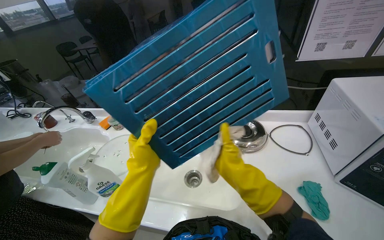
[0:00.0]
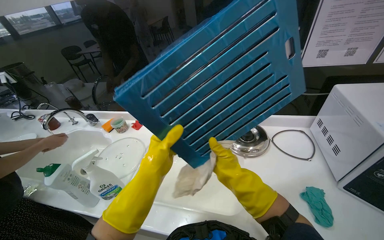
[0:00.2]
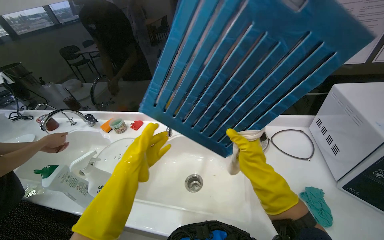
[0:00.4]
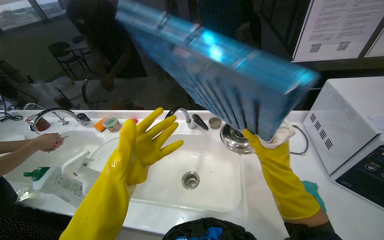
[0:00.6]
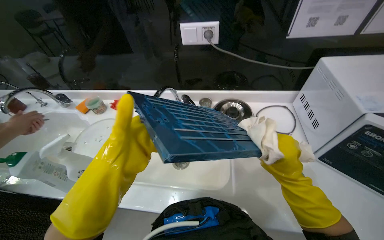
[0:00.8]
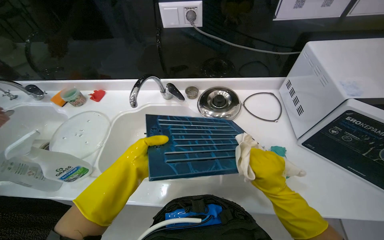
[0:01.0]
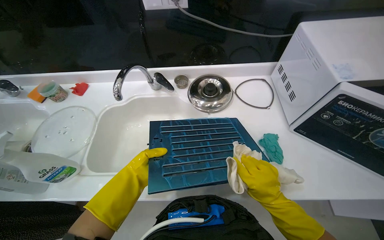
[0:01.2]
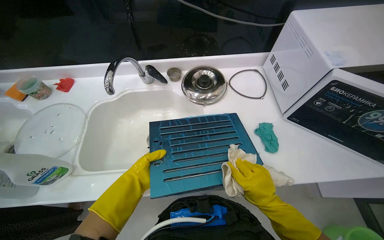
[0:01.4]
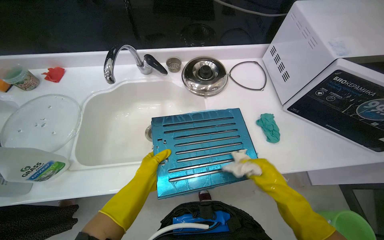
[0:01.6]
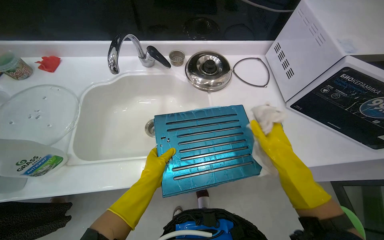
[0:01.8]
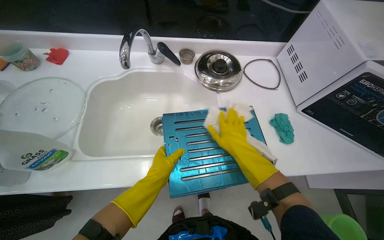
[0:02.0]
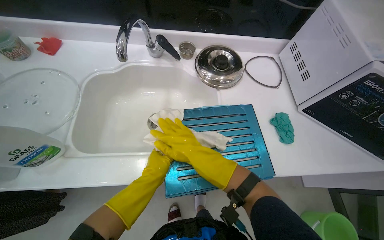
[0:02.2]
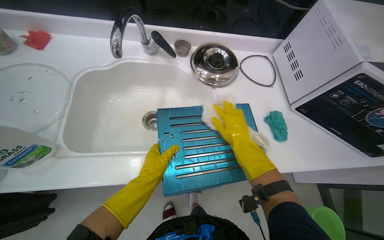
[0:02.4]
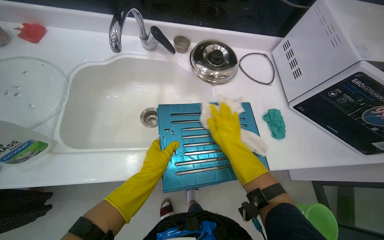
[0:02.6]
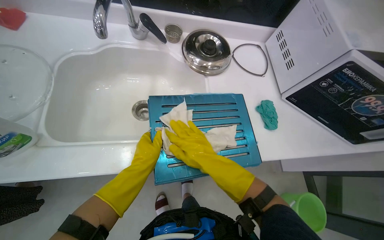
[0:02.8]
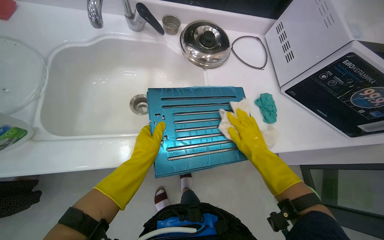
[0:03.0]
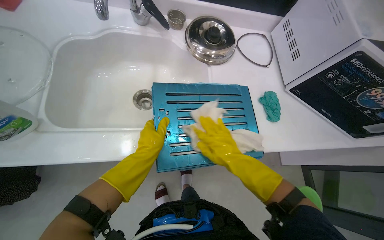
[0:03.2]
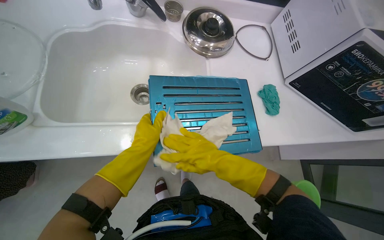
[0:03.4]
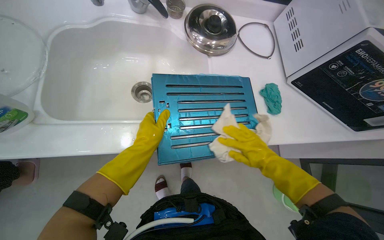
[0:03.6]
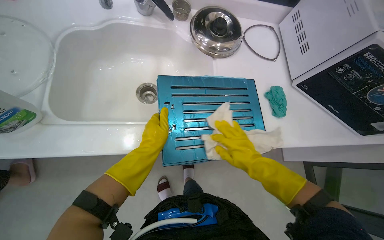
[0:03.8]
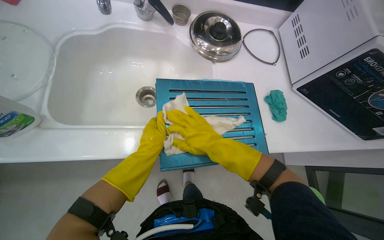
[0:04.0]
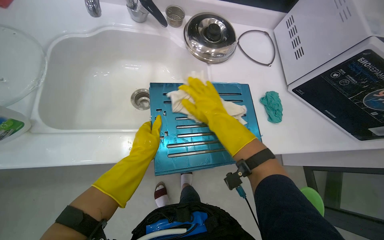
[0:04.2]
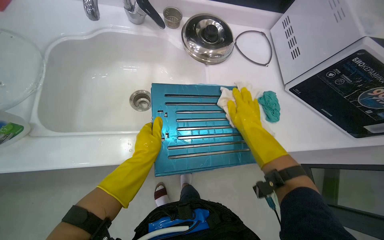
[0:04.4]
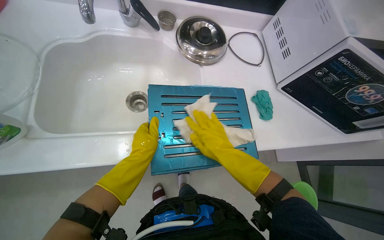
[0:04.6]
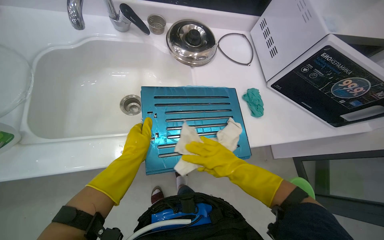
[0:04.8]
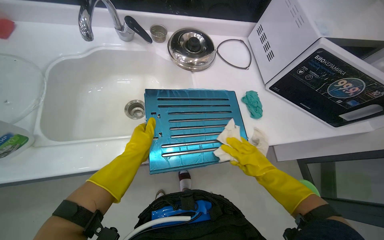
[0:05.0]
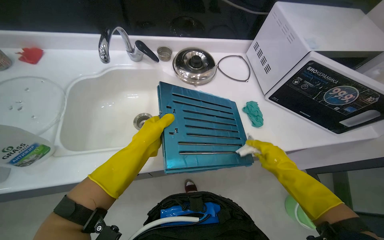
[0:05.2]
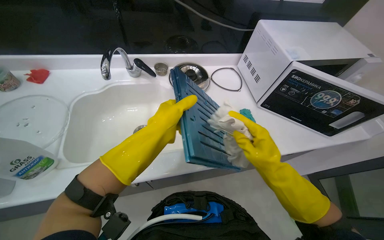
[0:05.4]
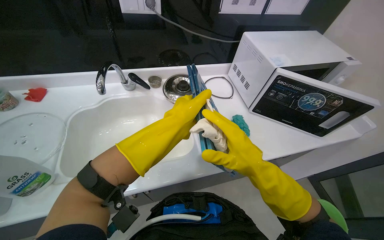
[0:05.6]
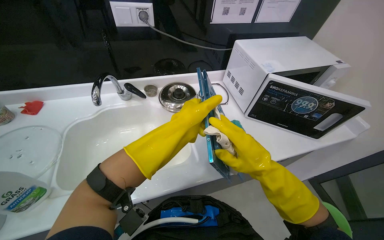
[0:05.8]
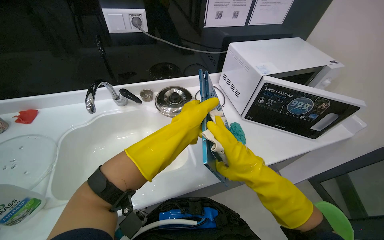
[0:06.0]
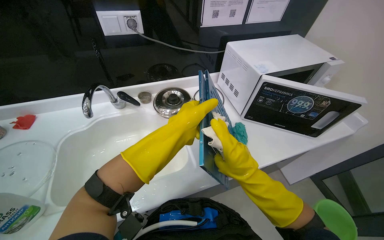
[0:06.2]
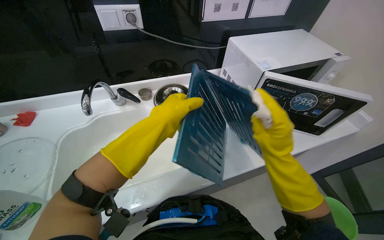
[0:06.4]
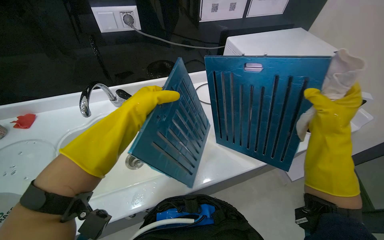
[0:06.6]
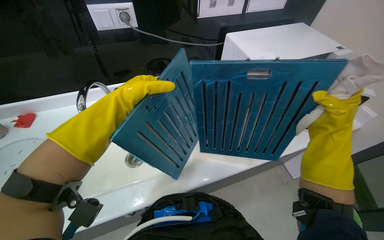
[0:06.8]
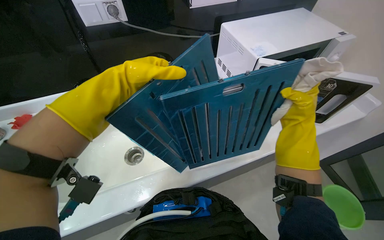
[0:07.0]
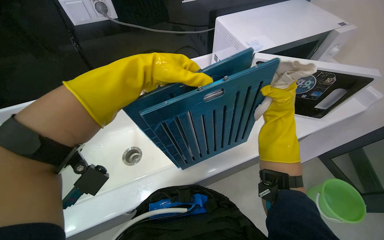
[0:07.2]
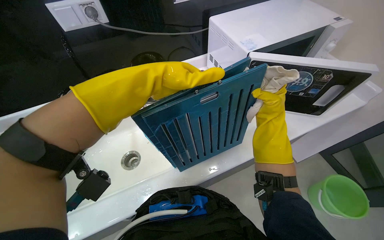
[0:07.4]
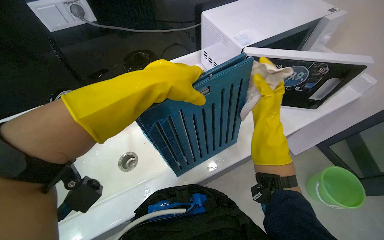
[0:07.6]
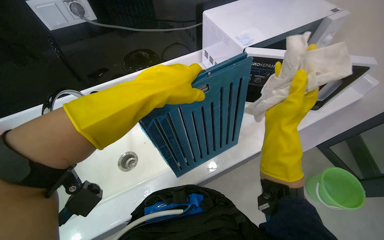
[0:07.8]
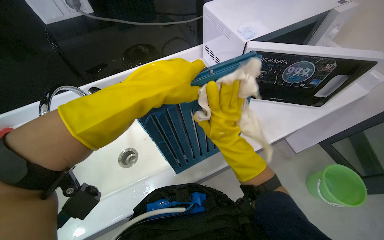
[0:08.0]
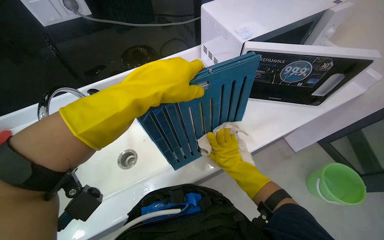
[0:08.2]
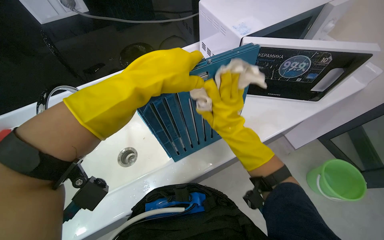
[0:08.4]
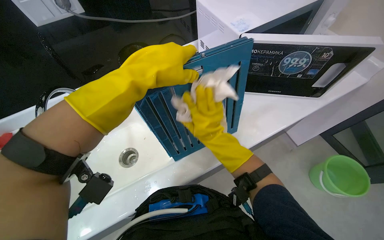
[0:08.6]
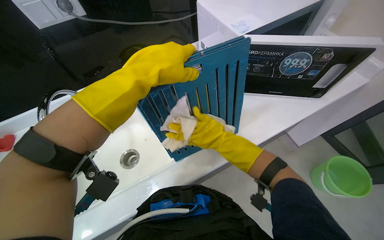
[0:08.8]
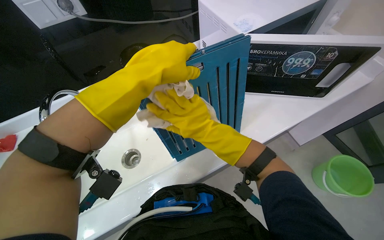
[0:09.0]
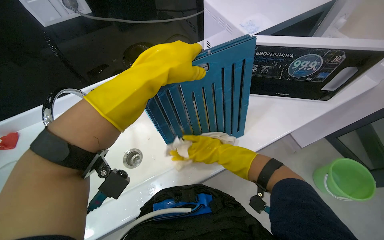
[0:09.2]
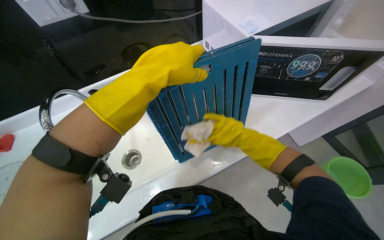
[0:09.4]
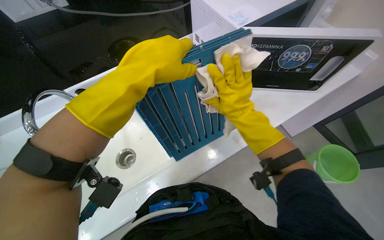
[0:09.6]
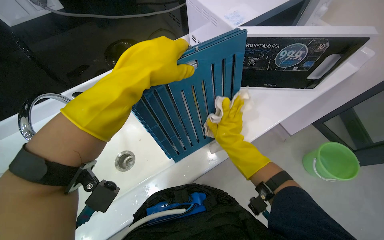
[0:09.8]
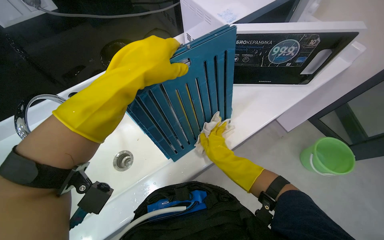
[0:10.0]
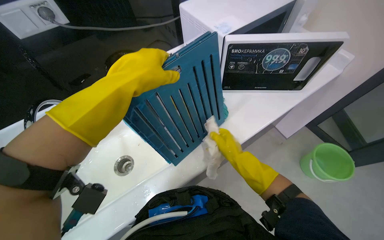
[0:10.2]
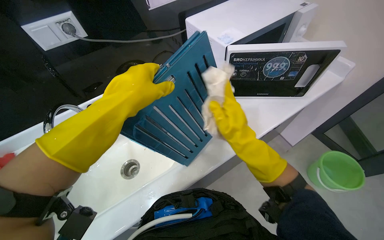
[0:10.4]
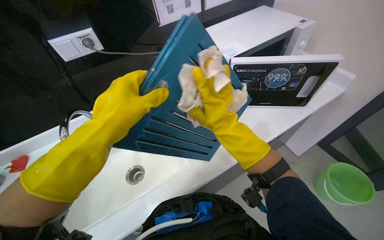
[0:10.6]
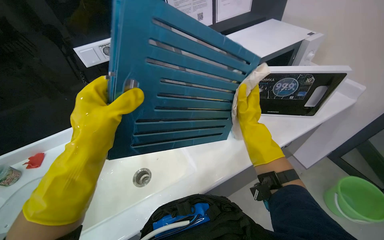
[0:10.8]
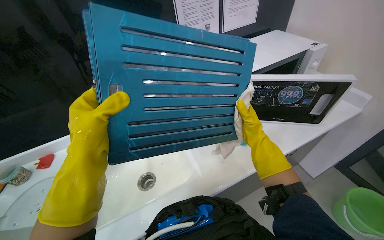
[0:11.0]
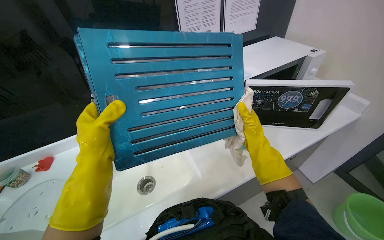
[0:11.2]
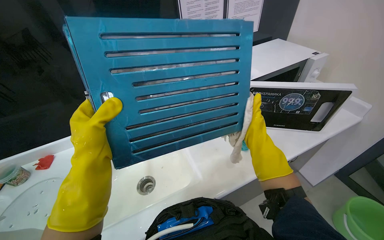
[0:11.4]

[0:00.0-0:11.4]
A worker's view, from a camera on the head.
Job: cleaning kitchen.
The whole recording: Cleaning and installing range hood filters. The worker cleans and installs metal and blue filters for the range hood.
0:00.0 to 0:01.4: The view tips downward by roughly 20 degrees. The left hand shifts roughly 15 cm down the picture, and goes nearer to the camera and returns, roughly 10 cm each way. The right hand is displaced down the picture and to the right by some 30 cm.
0:01.4 to 0:02.8: The right hand travels to the left by about 20 cm.
0:02.8 to 0:04.2: The right hand swings left and right, roughly 15 cm each way, with 3 reversals.
0:04.2 to 0:05.6: The camera pitches upward, by about 15 degrees. The right hand goes left and right, roughly 20 cm each way, reversing 3 times, while the left hand shifts about 20 cm to the right and up the picture.
0:05.6 to 0:07.2: The right hand travels to the right and farther from the camera by roughly 35 cm; the left hand moves up the picture, about 15 cm.
0:07.2 to 0:08.6: The right hand is displaced to the left and nearer to the camera by roughly 30 cm.
0:08.6 to 0:10.0: The right hand goes roughly 10 cm down the picture.
0:10.0 to 0:11.4: The view tips upward by roughly 20 degrees. The left hand shifts about 25 cm to the left and down the picture; the right hand heads up the picture, covering some 15 cm.

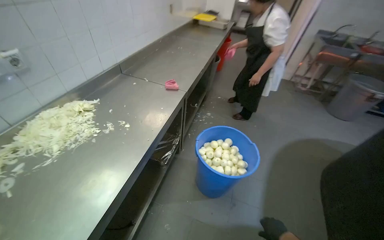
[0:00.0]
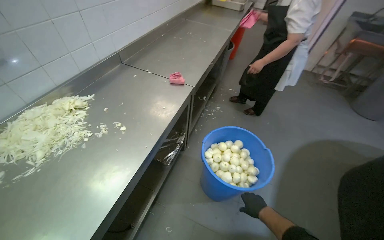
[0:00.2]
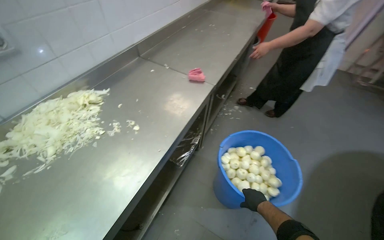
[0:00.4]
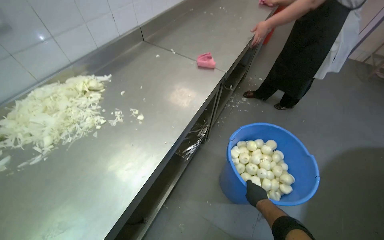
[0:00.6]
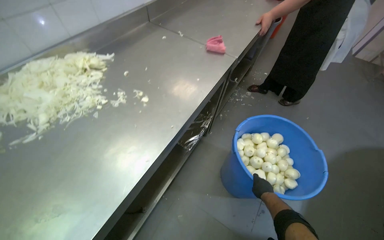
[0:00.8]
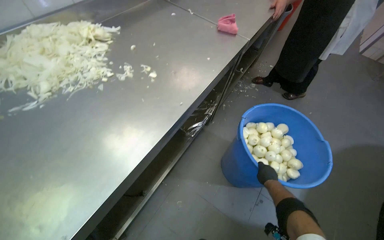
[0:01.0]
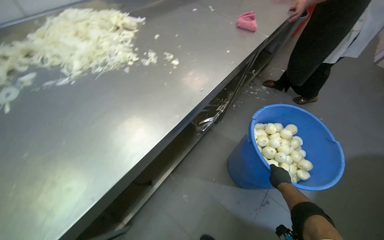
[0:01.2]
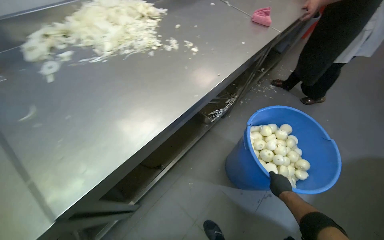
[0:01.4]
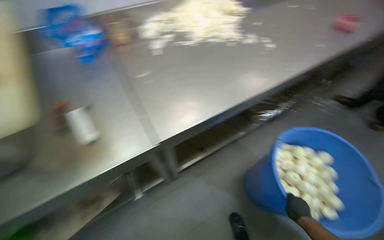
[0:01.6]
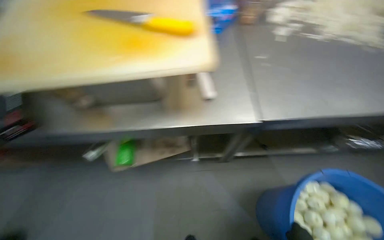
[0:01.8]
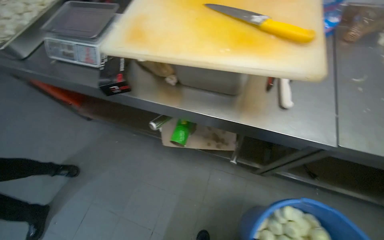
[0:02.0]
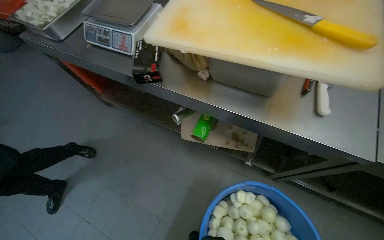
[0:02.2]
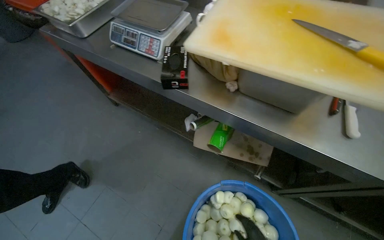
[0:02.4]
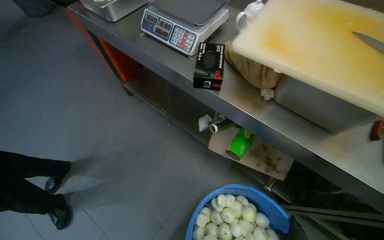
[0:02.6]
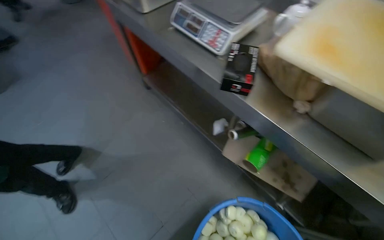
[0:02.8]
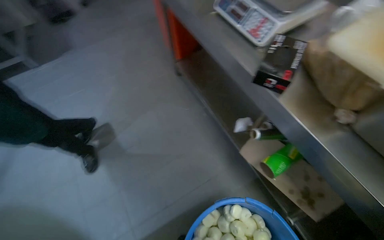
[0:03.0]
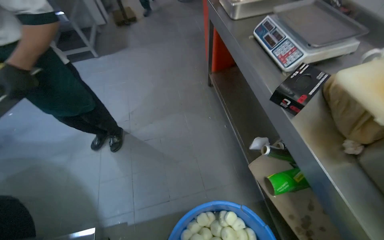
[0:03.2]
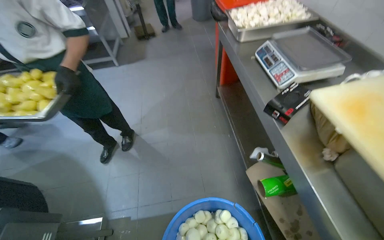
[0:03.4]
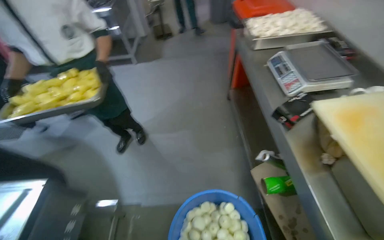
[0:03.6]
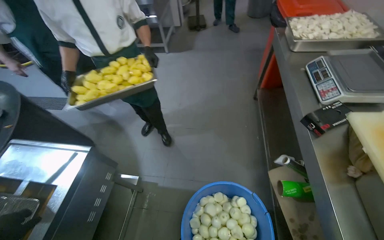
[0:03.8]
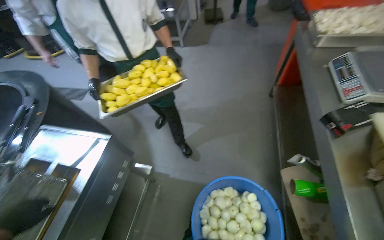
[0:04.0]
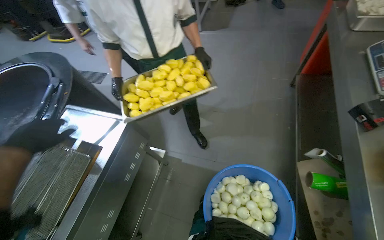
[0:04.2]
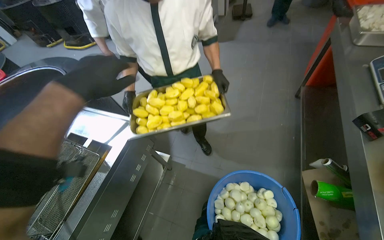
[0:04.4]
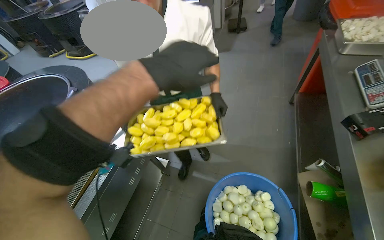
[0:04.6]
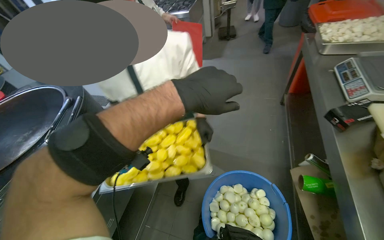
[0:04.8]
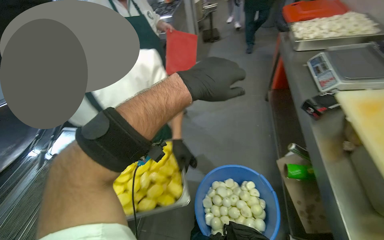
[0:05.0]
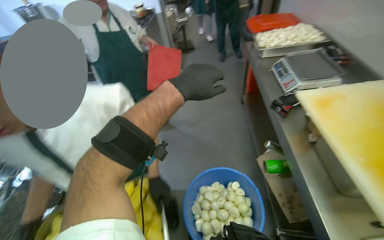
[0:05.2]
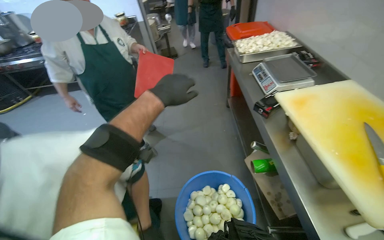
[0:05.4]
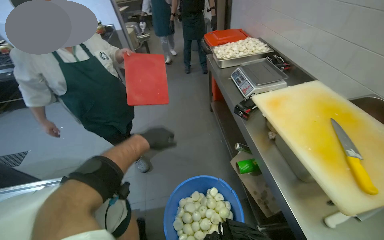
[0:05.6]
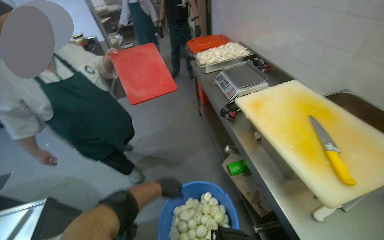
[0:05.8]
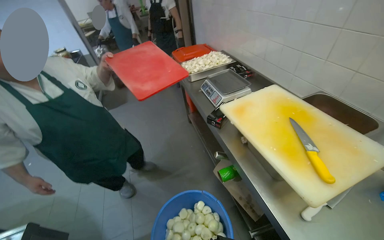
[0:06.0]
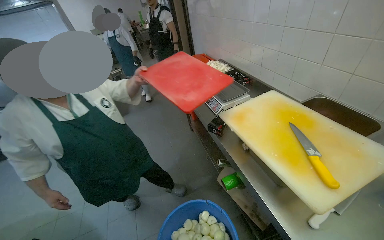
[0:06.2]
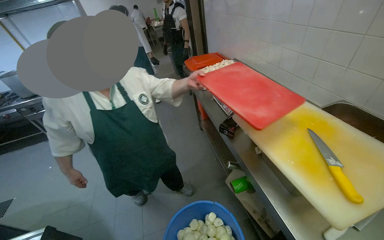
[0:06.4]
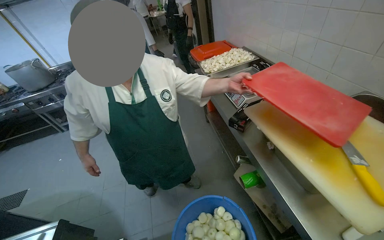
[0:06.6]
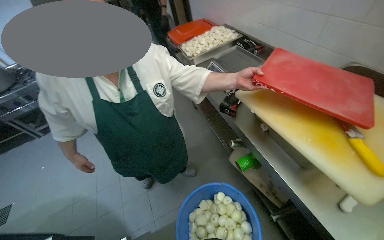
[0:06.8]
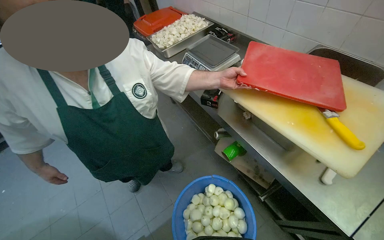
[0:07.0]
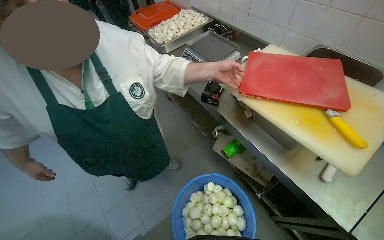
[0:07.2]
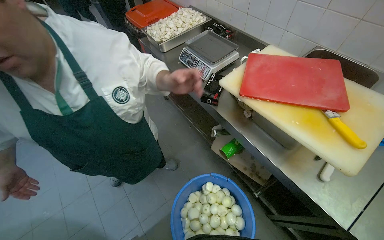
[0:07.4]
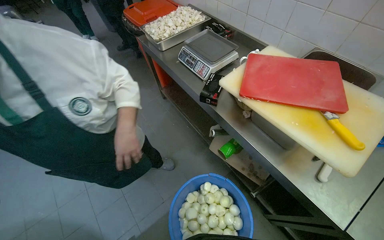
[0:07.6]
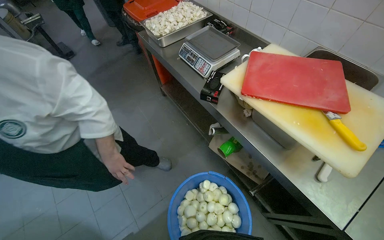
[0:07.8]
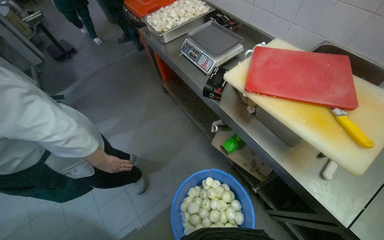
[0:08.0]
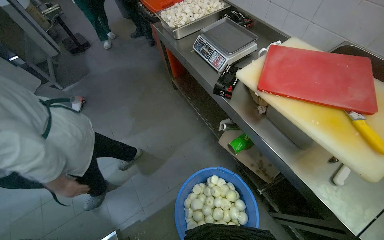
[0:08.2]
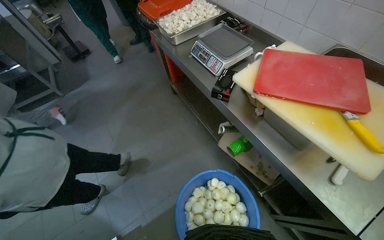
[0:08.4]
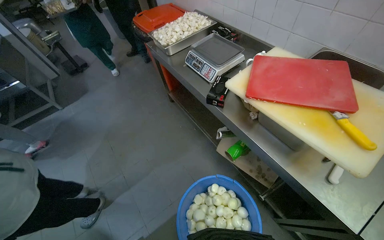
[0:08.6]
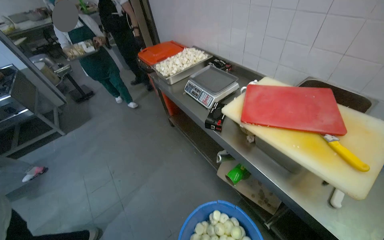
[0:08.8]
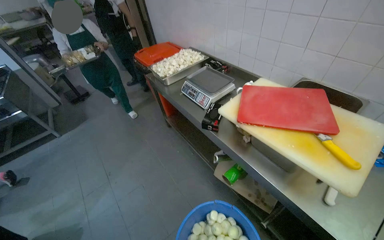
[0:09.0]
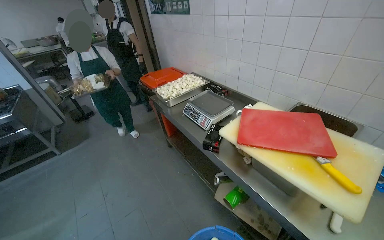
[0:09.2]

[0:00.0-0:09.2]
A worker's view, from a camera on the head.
Job: preparing food.
The whole recording: Transporting sliced onions to storage. The worker carries a large busket of onions through the kitchen and places it on a shelf in the storage room.
0:00.0 to 0:01.6: The wearer looks about 30 degrees further to the left.
0:01.6 to 0:03.0: The camera is carried some 50 cm. The head turns to the left by approximately 55 degrees.
0:03.0 to 0:04.6: The camera travels approximately 50 cm. The wearer's head swings roughly 50 degrees to the left.
0:04.6 to 0:06.2: The wearer's head swings roughly 40 degrees to the right. The view tips upward by roughly 20 degrees.
0:06.2 to 0:07.6: The head rotates approximately 20 degrees to the right. The view tilts some 15 degrees downward.
0:07.6 to 0:09.2: The view tips upward by approximately 20 degrees.
